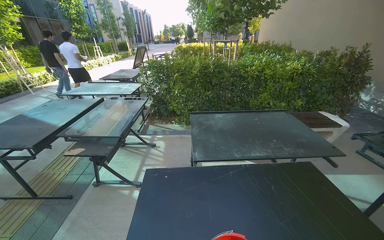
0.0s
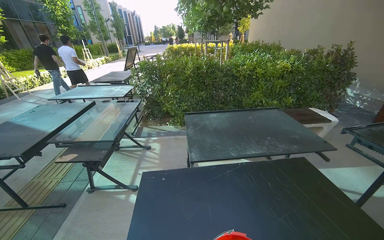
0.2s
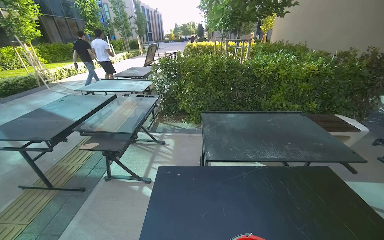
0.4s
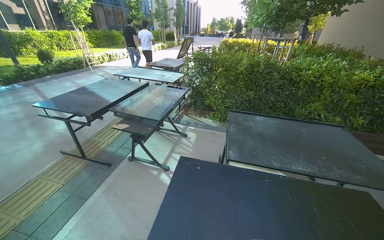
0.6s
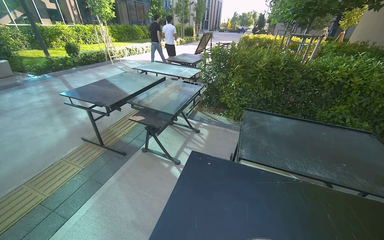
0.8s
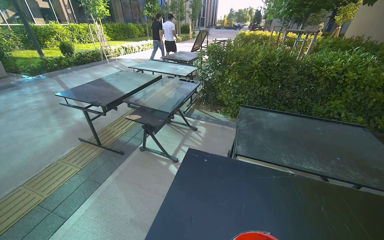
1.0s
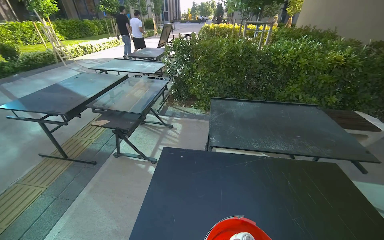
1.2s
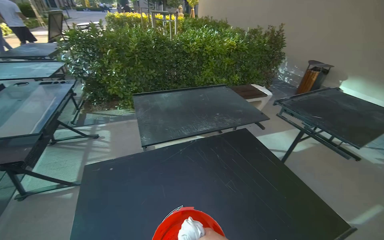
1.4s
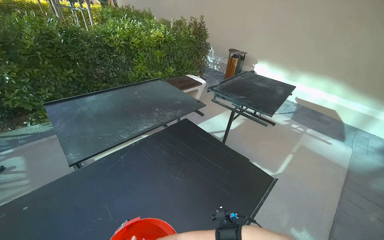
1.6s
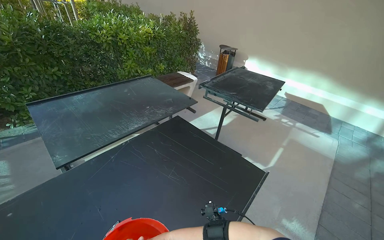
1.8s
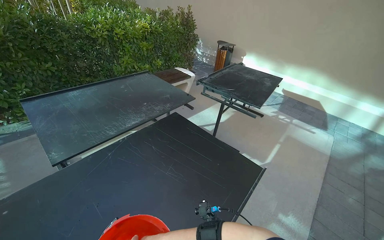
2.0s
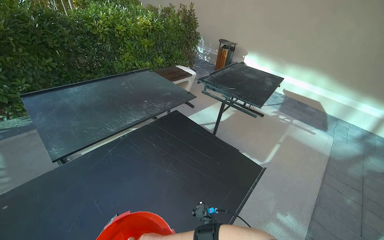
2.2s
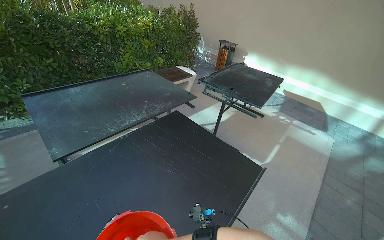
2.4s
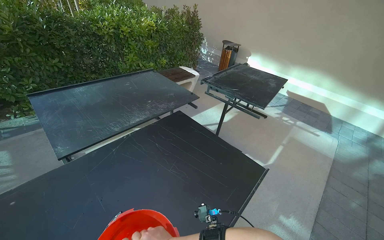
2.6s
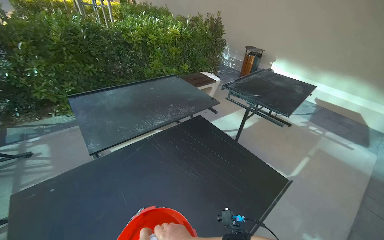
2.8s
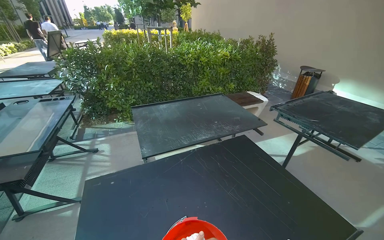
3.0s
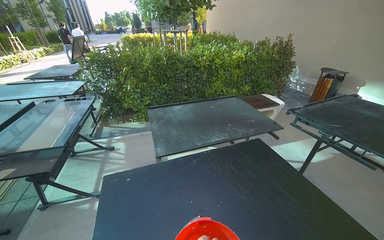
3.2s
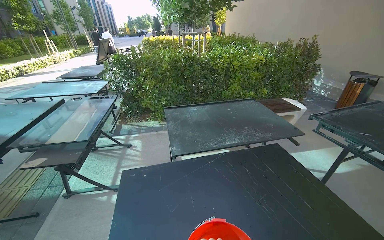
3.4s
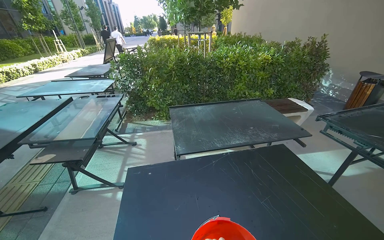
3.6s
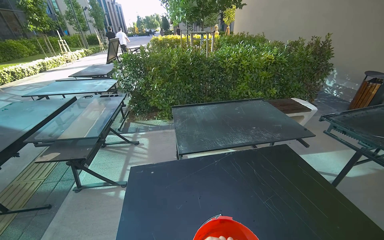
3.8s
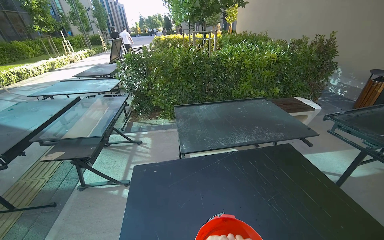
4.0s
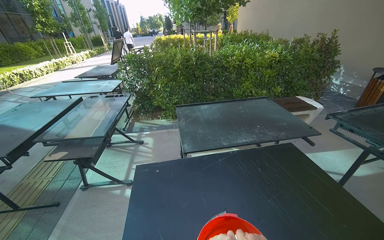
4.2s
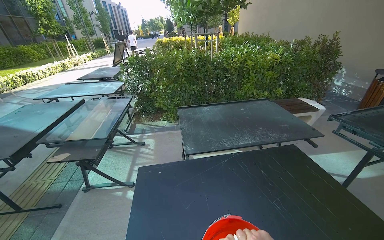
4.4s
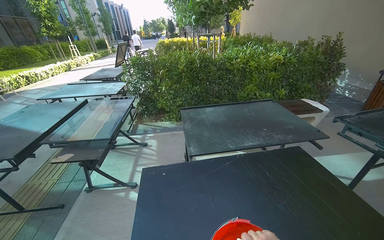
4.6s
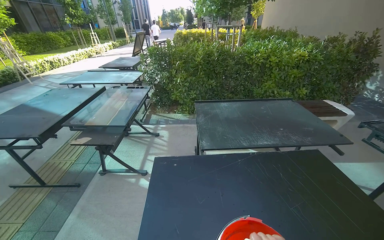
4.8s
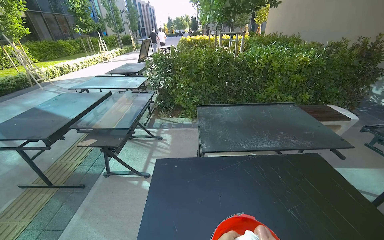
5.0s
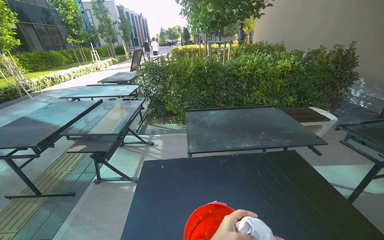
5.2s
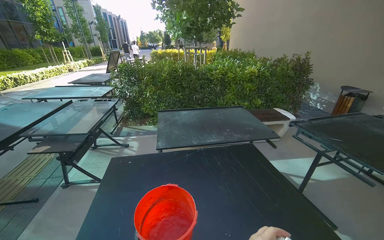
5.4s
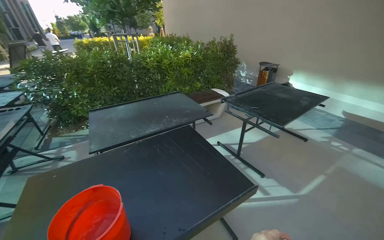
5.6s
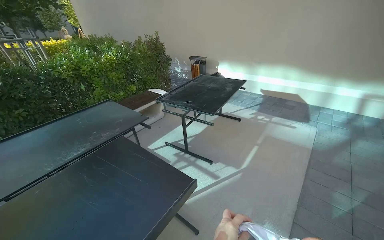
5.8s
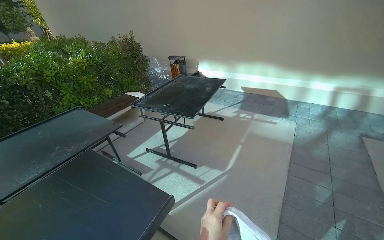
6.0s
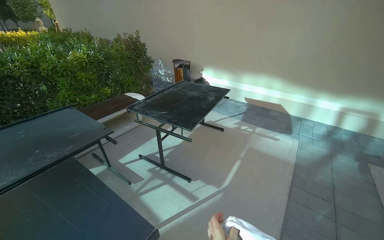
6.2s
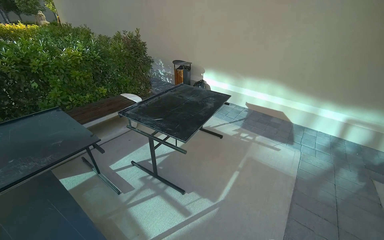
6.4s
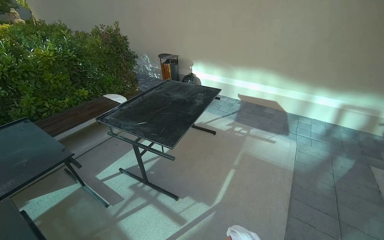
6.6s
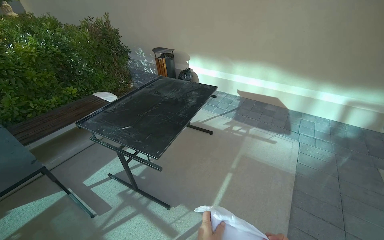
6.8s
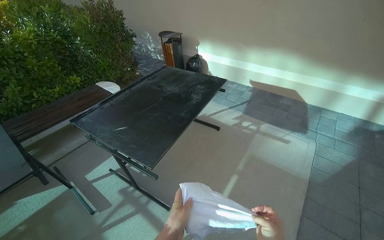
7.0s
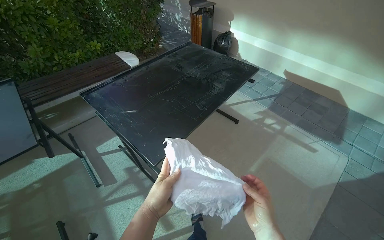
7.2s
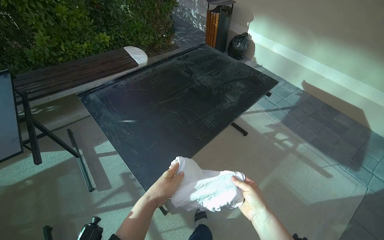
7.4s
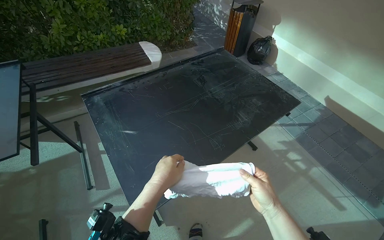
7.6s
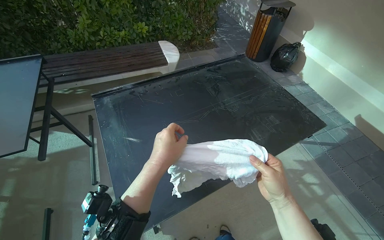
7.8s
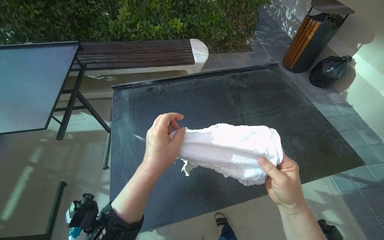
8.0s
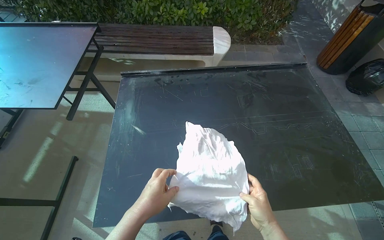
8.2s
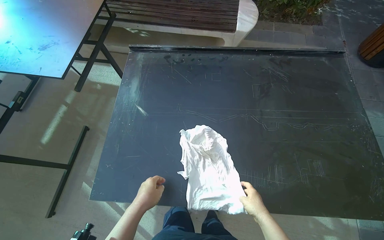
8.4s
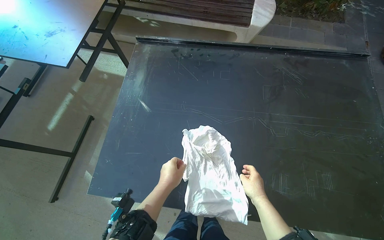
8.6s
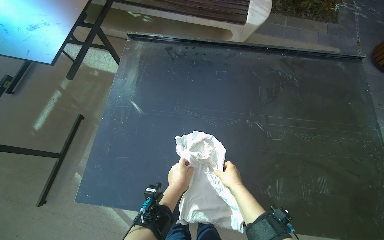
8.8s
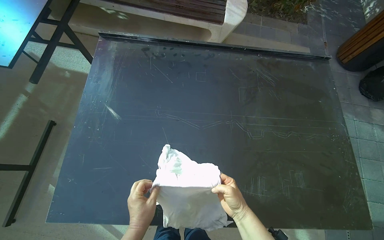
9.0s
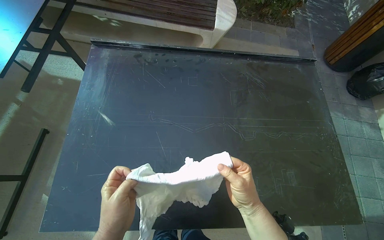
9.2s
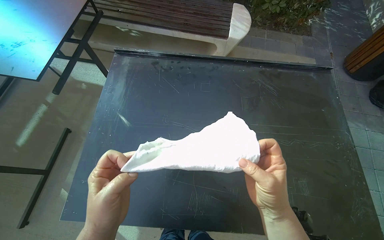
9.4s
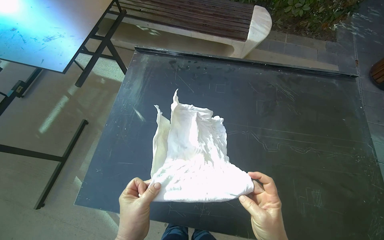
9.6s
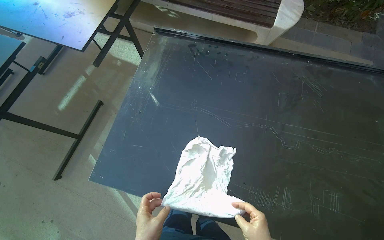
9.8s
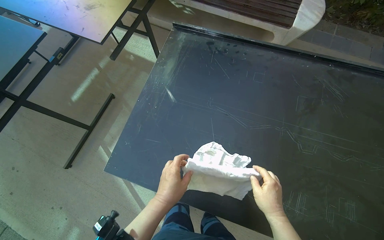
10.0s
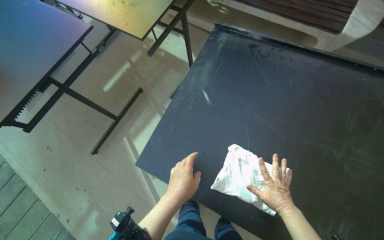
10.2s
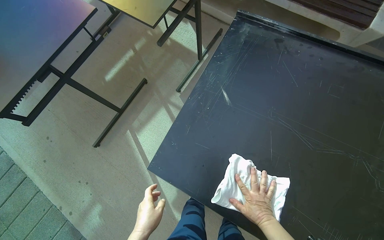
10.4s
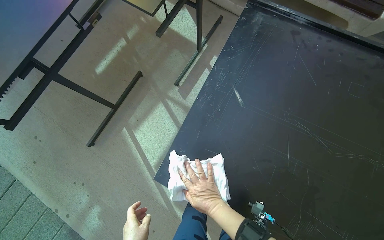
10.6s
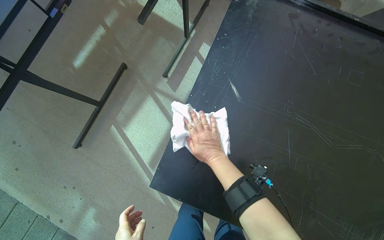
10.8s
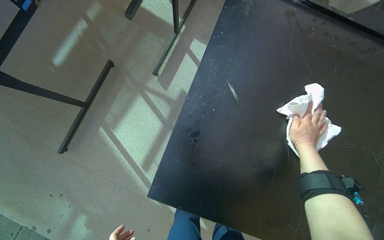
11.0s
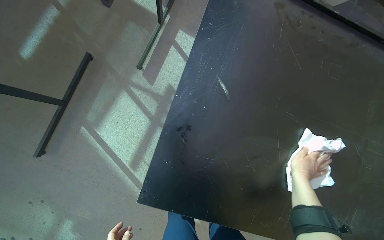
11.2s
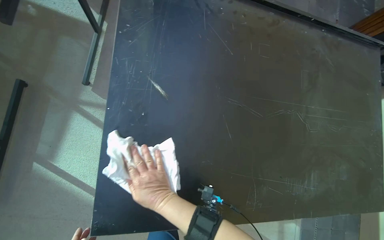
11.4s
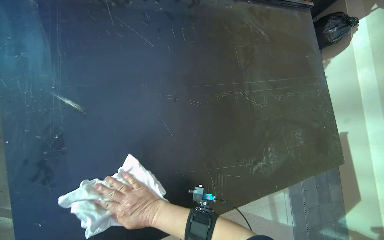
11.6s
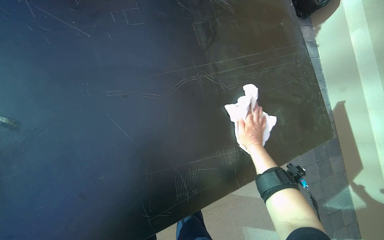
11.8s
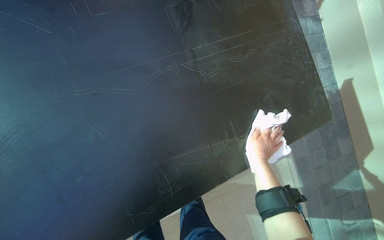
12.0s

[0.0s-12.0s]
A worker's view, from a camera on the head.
Job: wiping surfaces.
The whole recording: Preparing cloth and wiping outdoor tables. The worker takes a cloth from the bucket, prepares it, and begins wiping multiple outdoor tables.
0.0s to 1.6s: The head turns to the right by some 40 degrees.
1.6s to 3.0s: The camera sweeps to the left, by roughly 20 degrees.
4.4s to 6.0s: The camera travels roughly 70 cm. The wearer's head swings about 50 degrees to the right.
7.6s to 9.0s: The camera is carried approximately 40 cm. The wearer's head swings about 35 degrees to the left. The view tips downward by approximately 15 degrees.
9.0s to 10.4s: The head turns to the left by roughly 30 degrees.
10.4s to 12.0s: The wearer's head swings approximately 55 degrees to the right. The view tilts approximately 25 degrees downward.

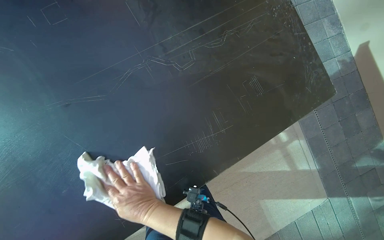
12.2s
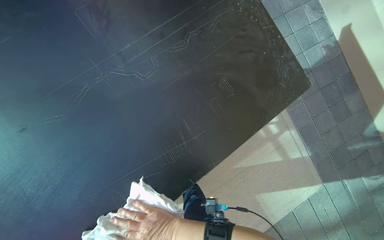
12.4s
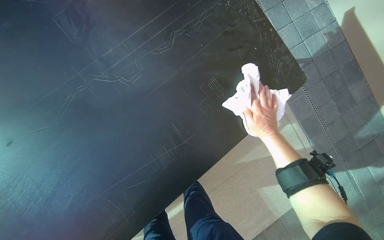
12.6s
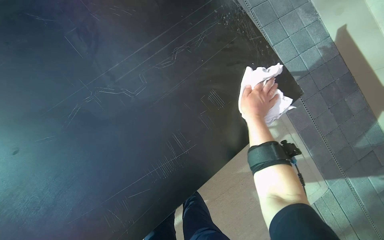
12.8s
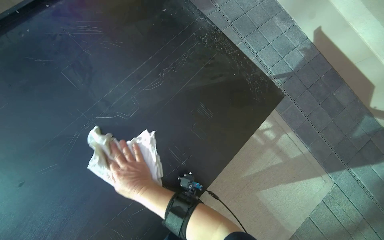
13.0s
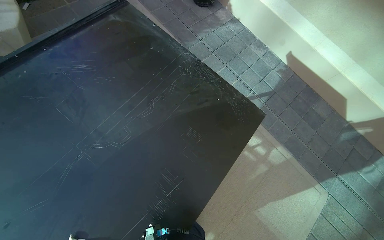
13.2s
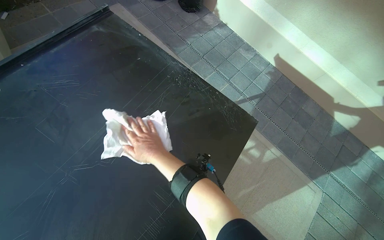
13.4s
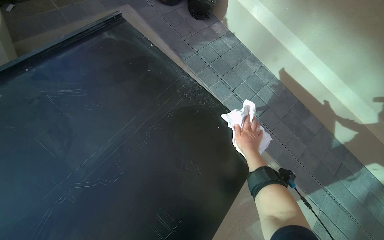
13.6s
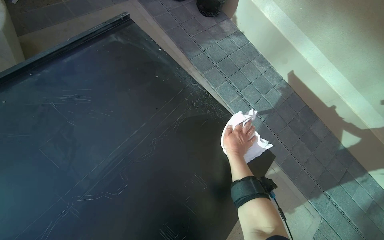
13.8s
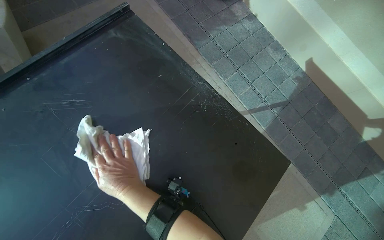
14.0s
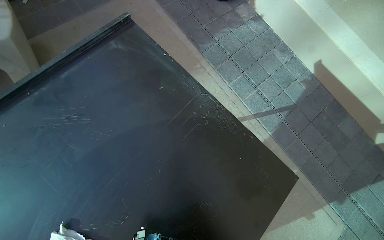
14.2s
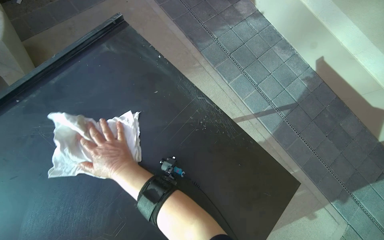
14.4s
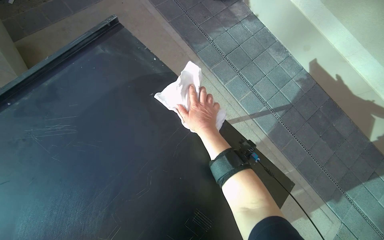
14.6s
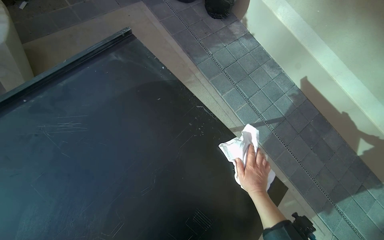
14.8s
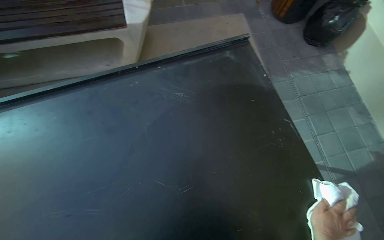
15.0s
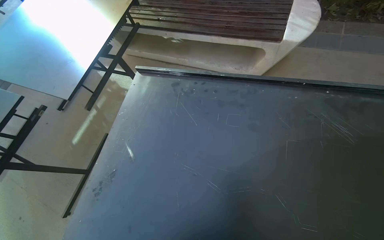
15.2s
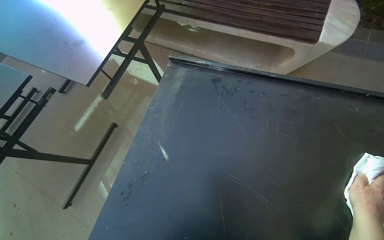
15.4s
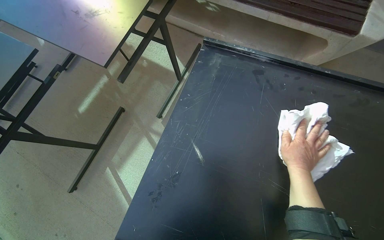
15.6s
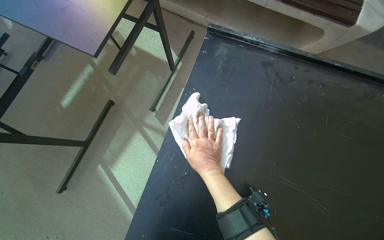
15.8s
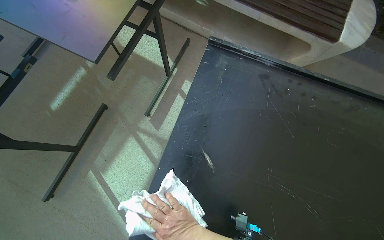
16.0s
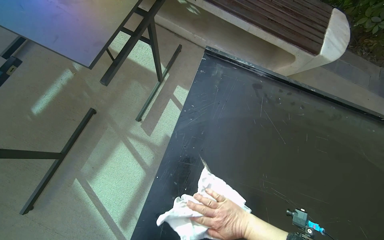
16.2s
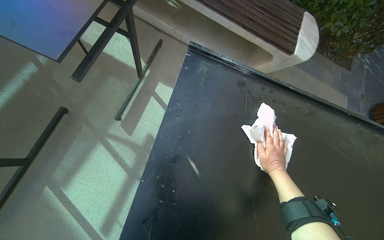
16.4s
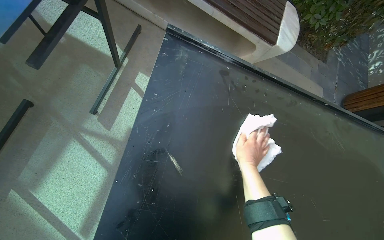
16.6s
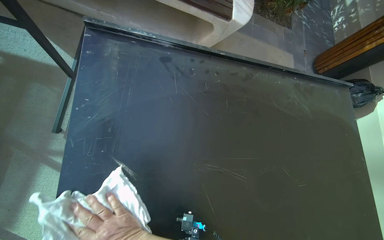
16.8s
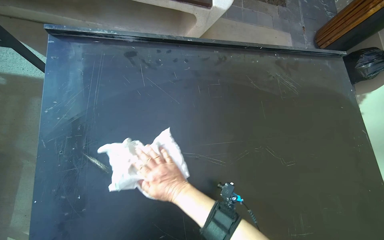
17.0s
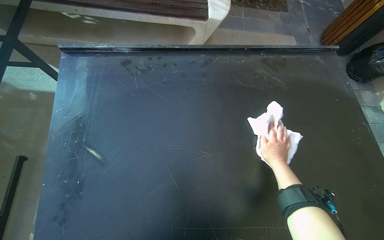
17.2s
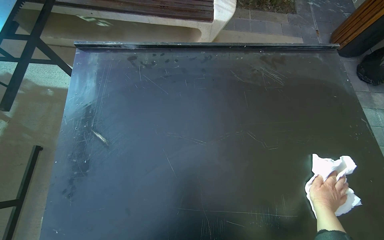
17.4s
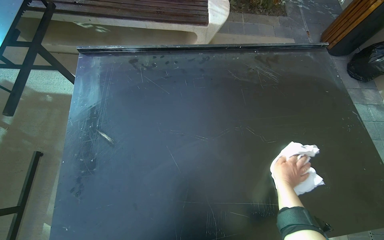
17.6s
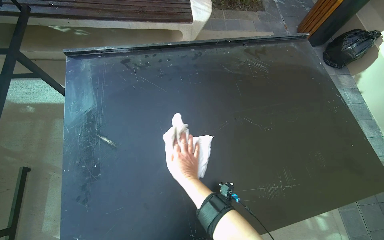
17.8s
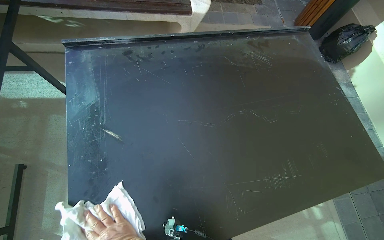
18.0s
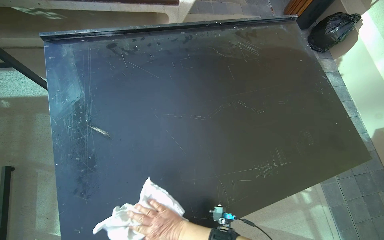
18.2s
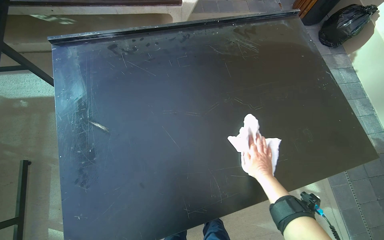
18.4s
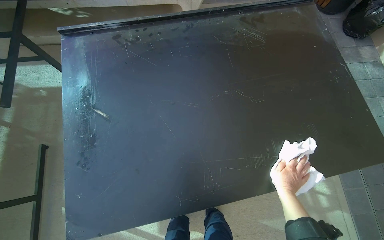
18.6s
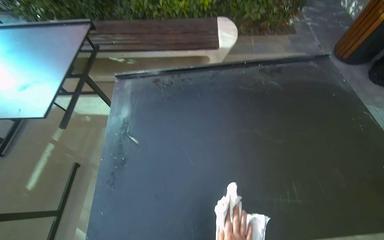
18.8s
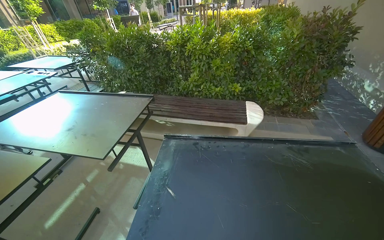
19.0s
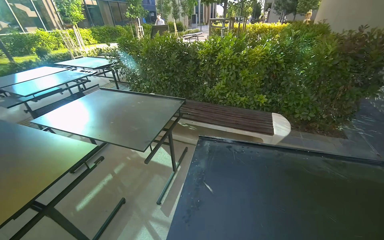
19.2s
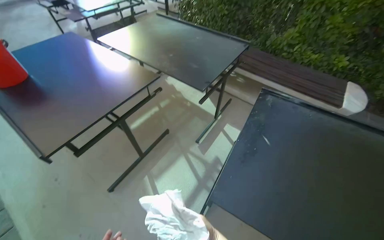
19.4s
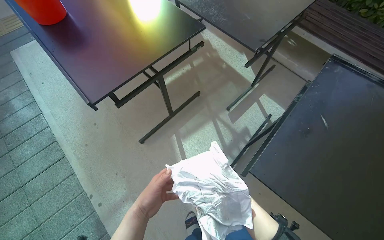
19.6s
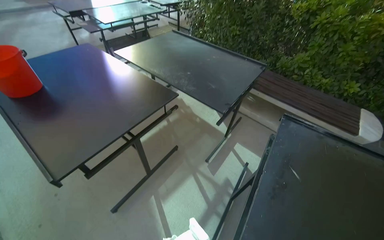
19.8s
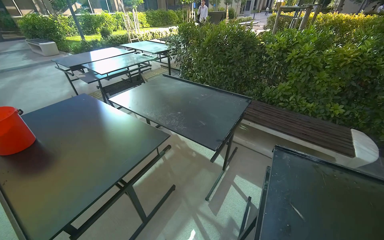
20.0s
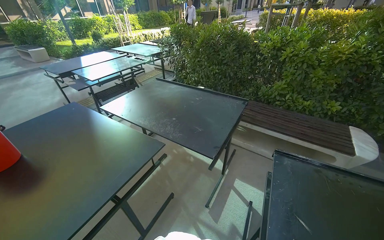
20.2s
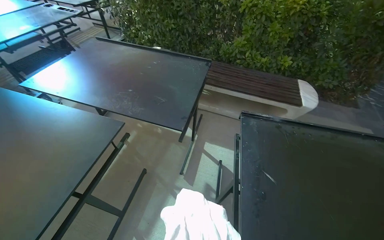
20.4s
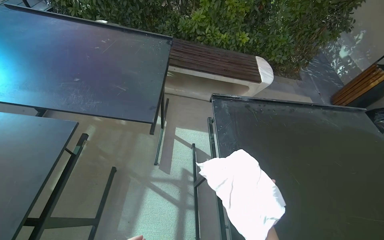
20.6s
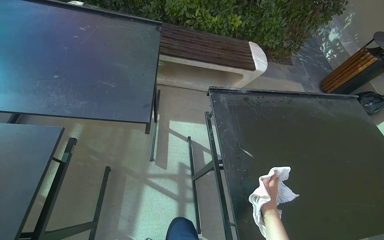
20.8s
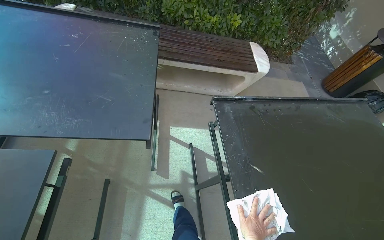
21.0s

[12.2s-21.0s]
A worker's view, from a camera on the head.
Job: wiping surfaces.
The whole recording: Preparing cloth and wiping outdoor tables. The worker takes a cloth from the bucket, prepares it, and begins wiping multiple outdoor tables.
12.2s to 13.6s: The view tips upward by approximately 15 degrees.
13.6s to 15.2s: The wearer looks approximately 65 degrees further to the left.
15.2s to 16.6s: The wearer moves to the left, approximately 50 cm. The camera is aimed about 30 degrees further to the right. The view tips downward by about 15 degrees.
16.6s to 18.0s: The scene rotates counterclockwise by some 30 degrees. The right hand goes roughly 50 cm down the picture, to the left and nearer to the camera.
18.0s to 19.6s: The wearer moves roughly 60 cm. The wearer's head swings roughly 60 degrees to the left.
19.6s to 21.0s: The camera is carried about 50 cm. The head turns to the right by about 55 degrees.
